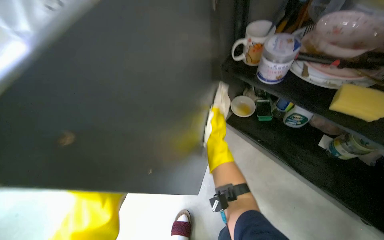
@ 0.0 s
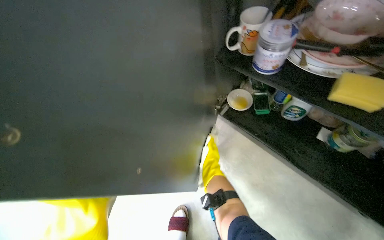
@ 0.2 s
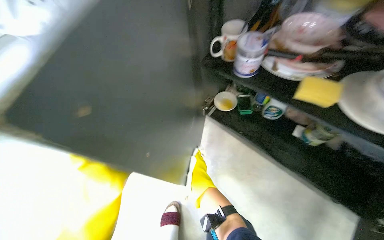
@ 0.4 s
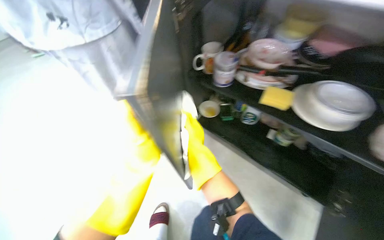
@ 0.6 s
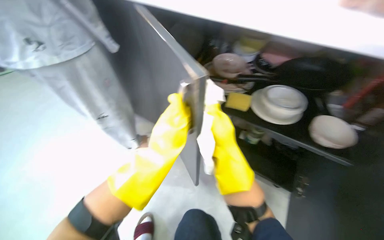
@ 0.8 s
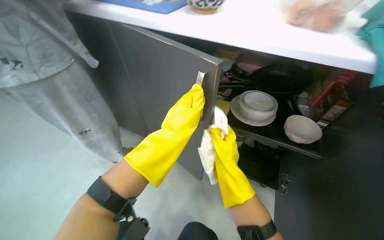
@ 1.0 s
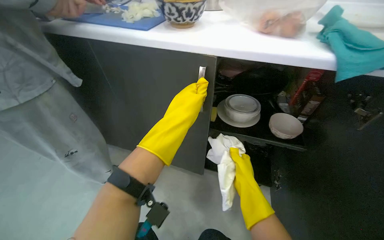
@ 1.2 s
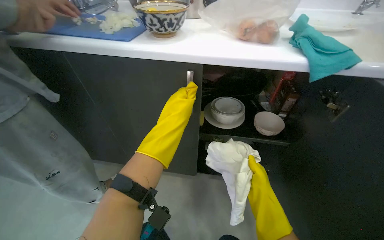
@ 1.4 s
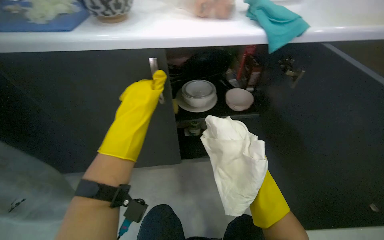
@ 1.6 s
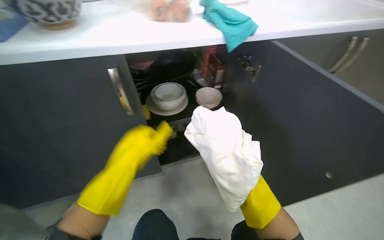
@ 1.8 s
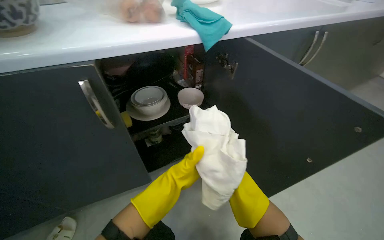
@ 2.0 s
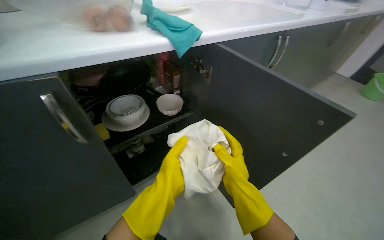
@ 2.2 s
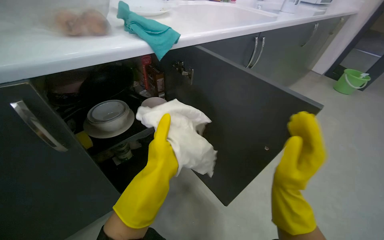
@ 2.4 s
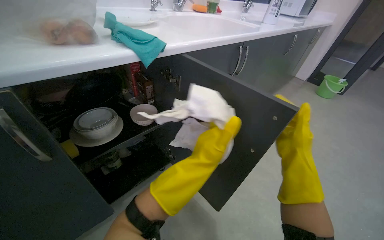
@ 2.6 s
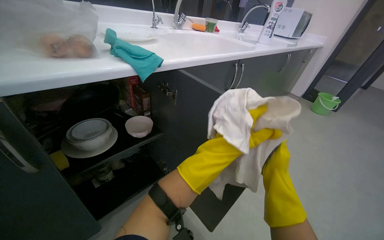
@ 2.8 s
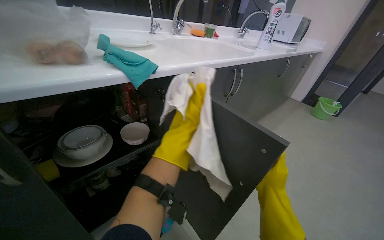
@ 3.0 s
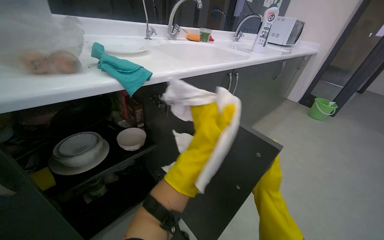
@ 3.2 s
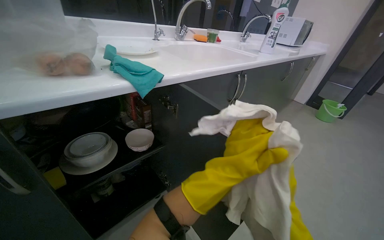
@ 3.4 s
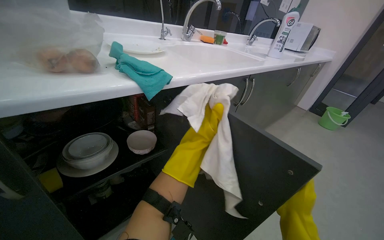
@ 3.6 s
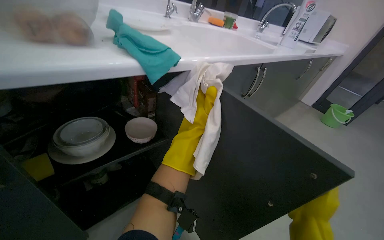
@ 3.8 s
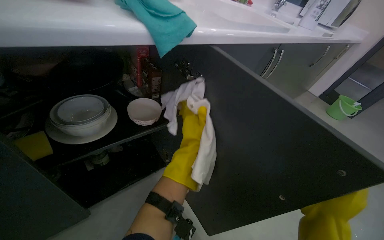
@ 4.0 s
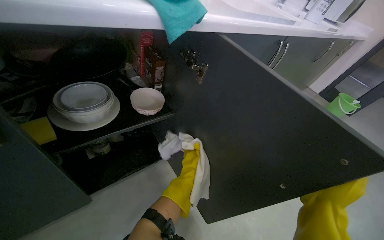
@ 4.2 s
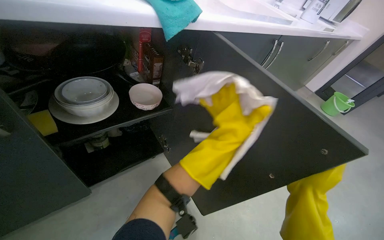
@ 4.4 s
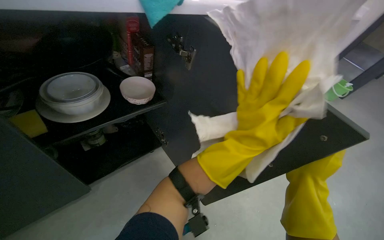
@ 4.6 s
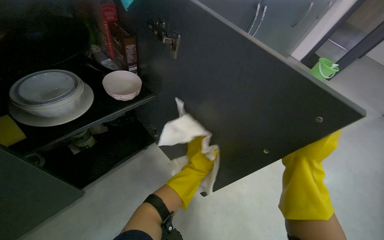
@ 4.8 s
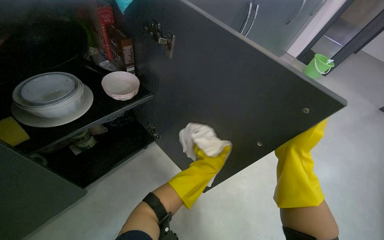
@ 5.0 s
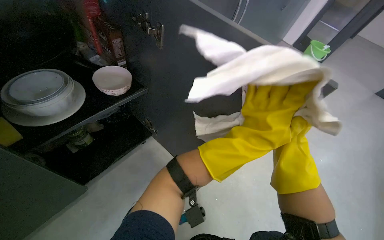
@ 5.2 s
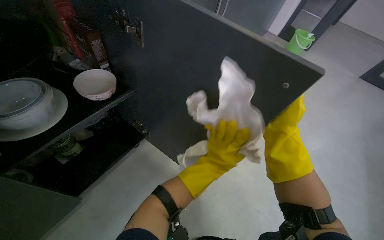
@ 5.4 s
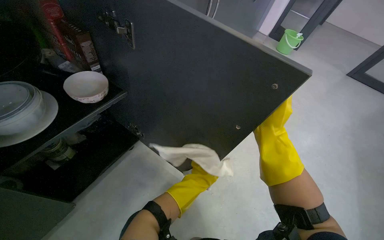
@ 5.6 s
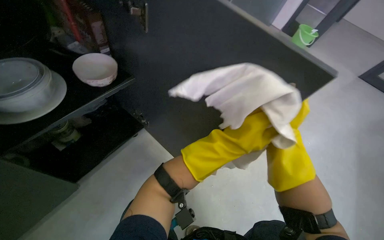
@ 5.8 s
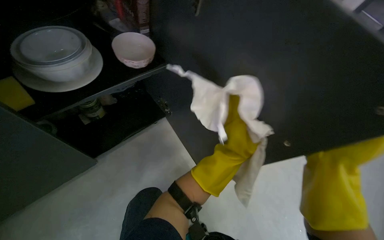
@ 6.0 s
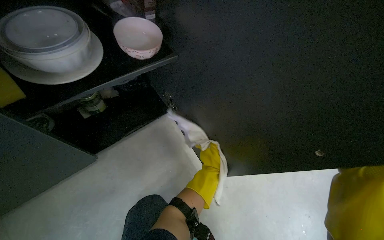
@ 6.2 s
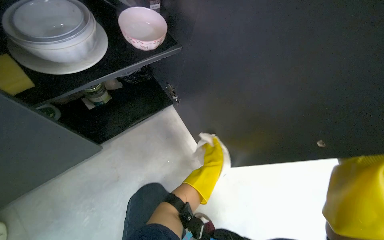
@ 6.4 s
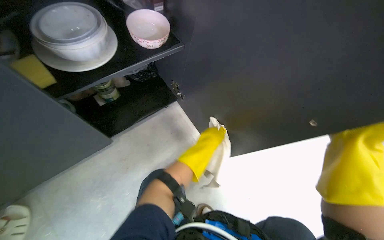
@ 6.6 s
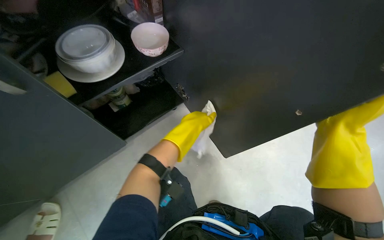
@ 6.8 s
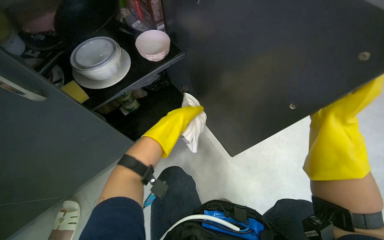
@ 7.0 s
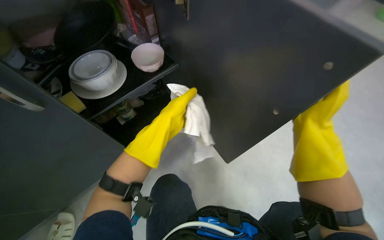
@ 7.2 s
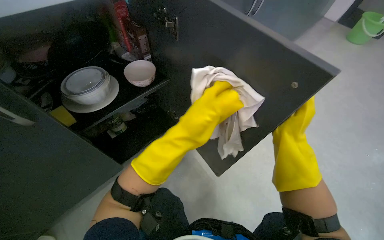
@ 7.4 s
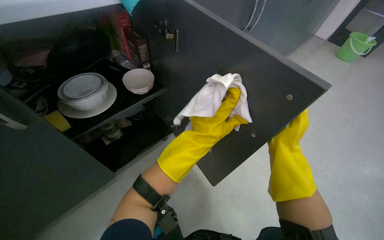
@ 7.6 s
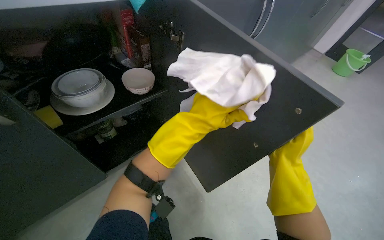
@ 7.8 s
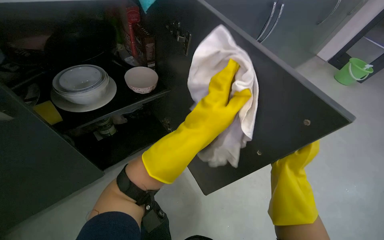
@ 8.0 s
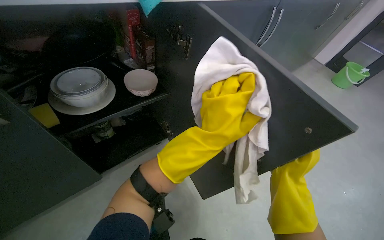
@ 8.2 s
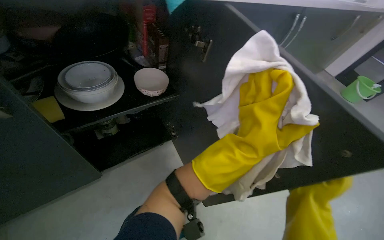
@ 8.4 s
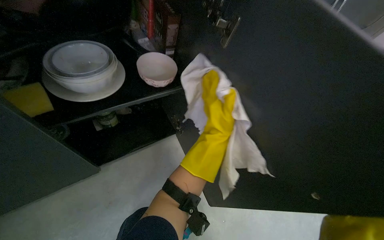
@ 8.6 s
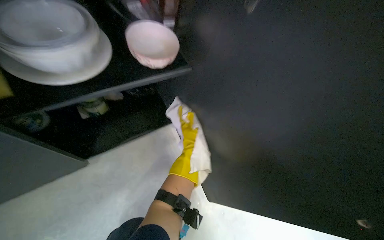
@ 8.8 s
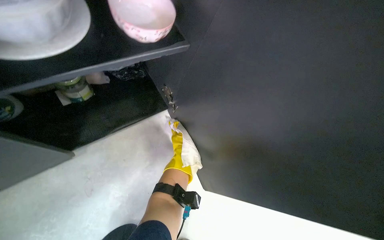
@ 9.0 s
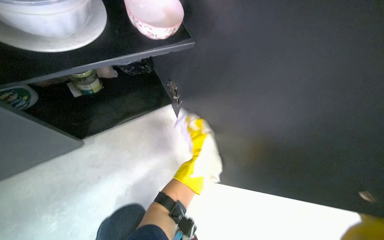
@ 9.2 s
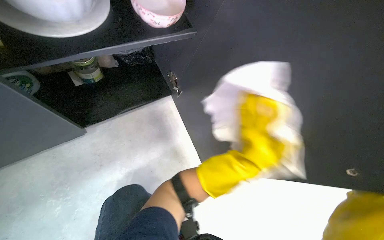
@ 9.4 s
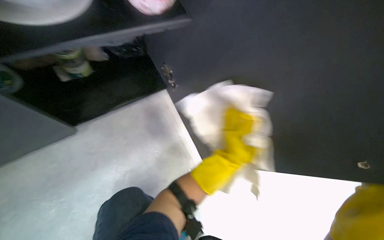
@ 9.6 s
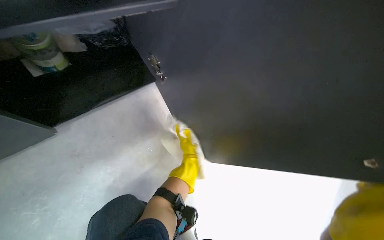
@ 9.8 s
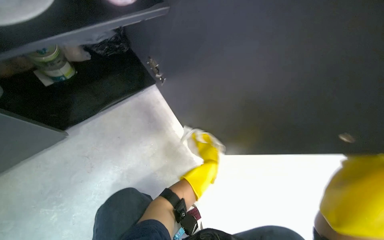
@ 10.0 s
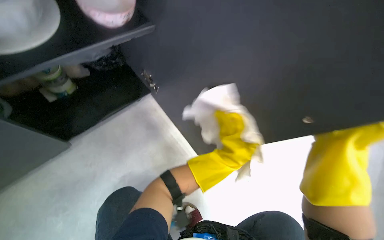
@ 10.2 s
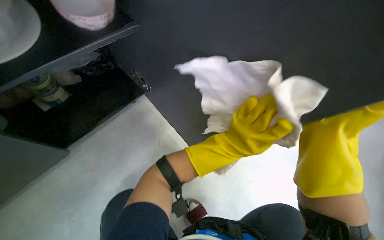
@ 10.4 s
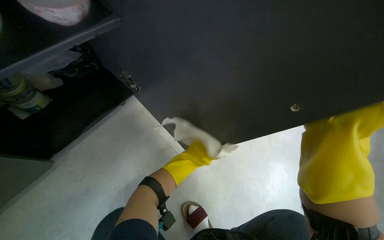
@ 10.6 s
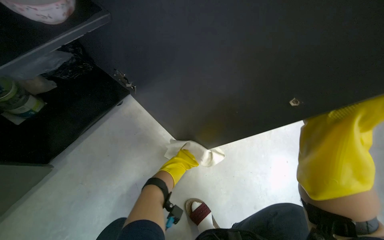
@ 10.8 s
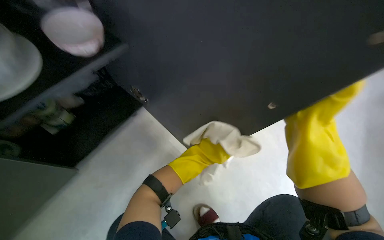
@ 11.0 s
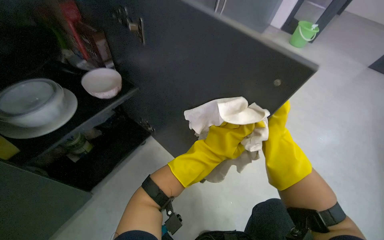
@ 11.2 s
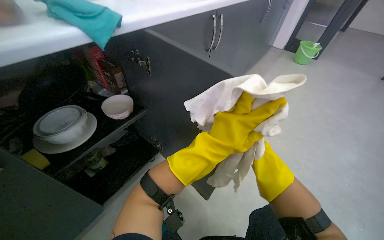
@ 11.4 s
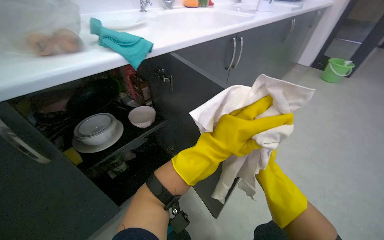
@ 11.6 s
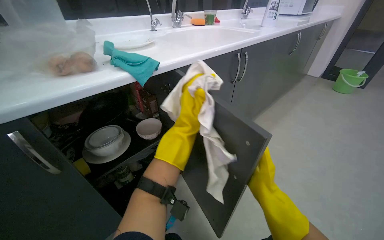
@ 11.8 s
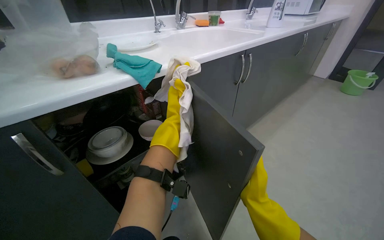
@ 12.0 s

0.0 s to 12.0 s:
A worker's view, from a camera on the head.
Job: cleaning kitchen.
The whole recording: Wiping kitchen cabinets exterior. The worker rinses and wrings a cloth, then wipes the exterior of the kitchen cabinets.
0.0 to 1.6 s: The wearer looks some 50 degrees further to the right.
1.6 to 3.0 s: The wearer's head swings some 40 degrees to the right. The wearer looks roughly 15 degrees further upward.
3.0 to 4.4 s: The view tips downward by some 10 degrees. The left hand travels farther from the camera and back again, approximately 25 cm each way.
4.4 to 6.0 s: The camera pitches downward, by approximately 15 degrees. The left hand goes nearer and farther, some 25 cm each way, reversing 4 times.
6.0 to 7.6 s: The left hand goes farther from the camera and returns, roughly 25 cm each way.
7.6 to 9.0 s: The view tips downward by roughly 15 degrees. The left hand is displaced farther from the camera by roughly 35 cm.
9.0 to 10.4 s: The left hand goes left and right, some 15 cm each way, reversing 2 times.
10.4 to 12.0 s: The camera is aimed roughly 25 degrees further to the left. The camera pitches upward, by roughly 30 degrees.

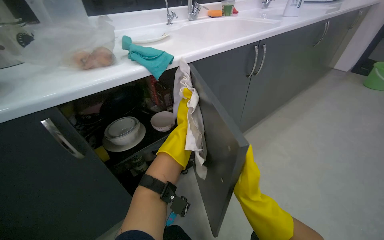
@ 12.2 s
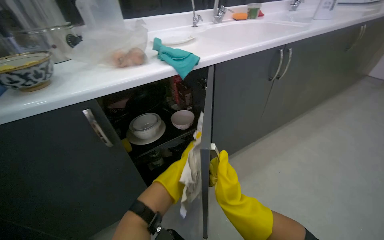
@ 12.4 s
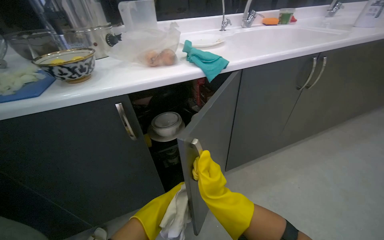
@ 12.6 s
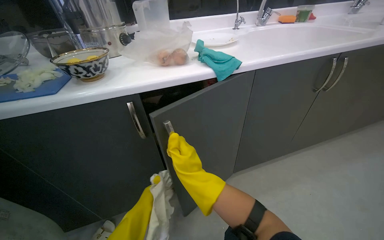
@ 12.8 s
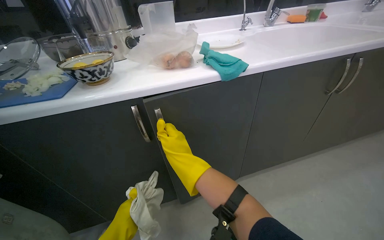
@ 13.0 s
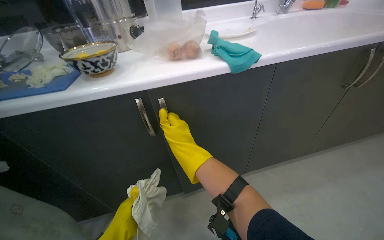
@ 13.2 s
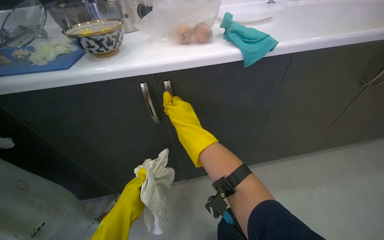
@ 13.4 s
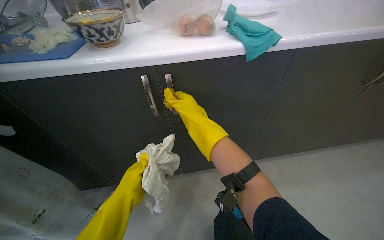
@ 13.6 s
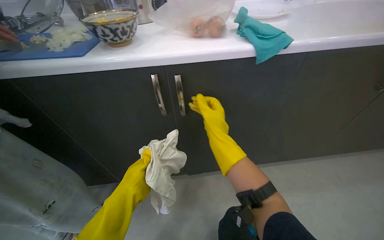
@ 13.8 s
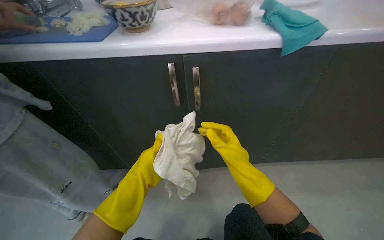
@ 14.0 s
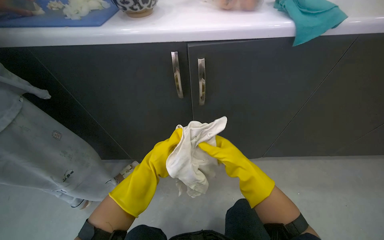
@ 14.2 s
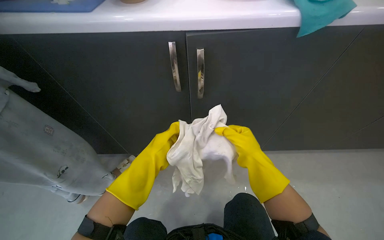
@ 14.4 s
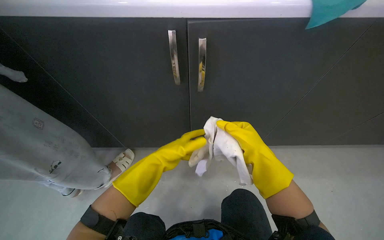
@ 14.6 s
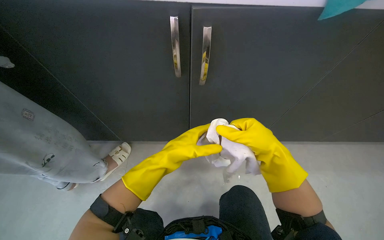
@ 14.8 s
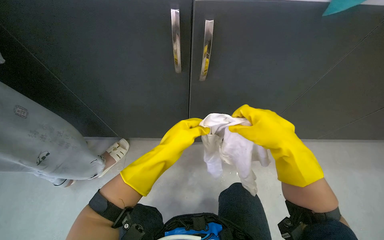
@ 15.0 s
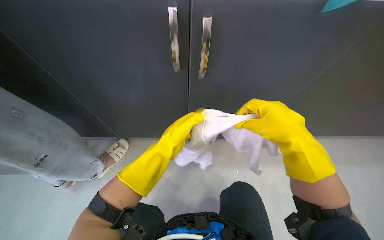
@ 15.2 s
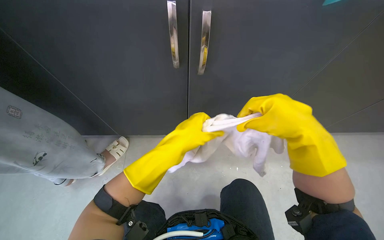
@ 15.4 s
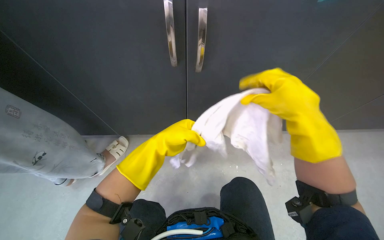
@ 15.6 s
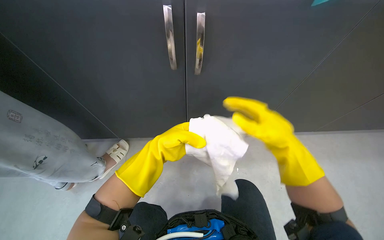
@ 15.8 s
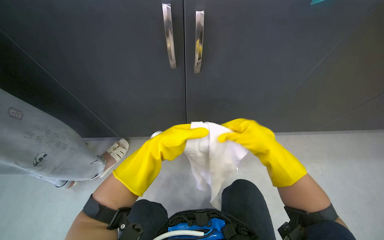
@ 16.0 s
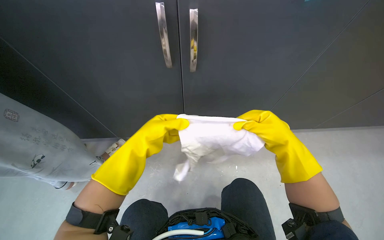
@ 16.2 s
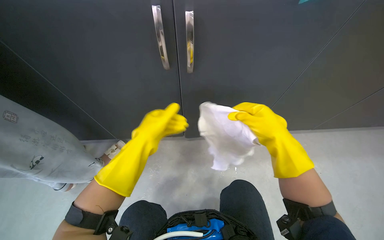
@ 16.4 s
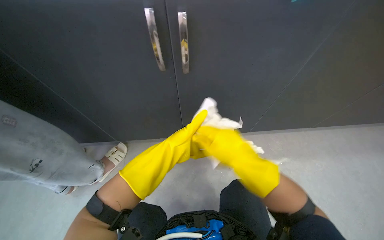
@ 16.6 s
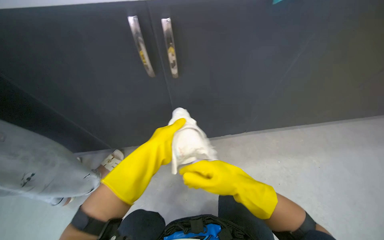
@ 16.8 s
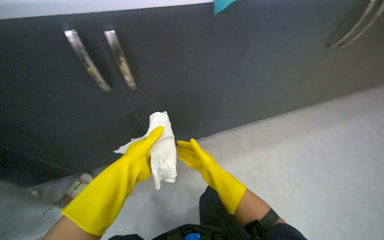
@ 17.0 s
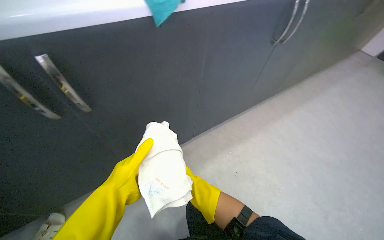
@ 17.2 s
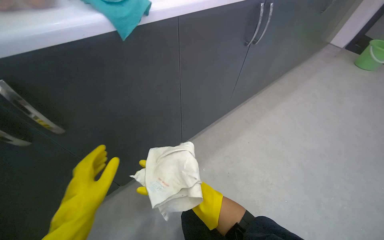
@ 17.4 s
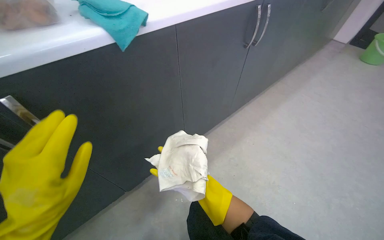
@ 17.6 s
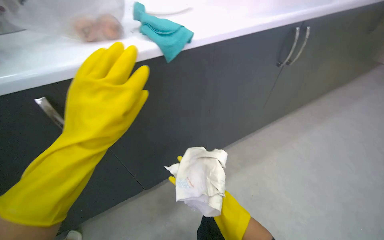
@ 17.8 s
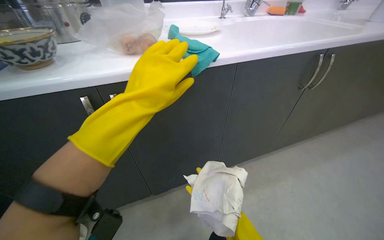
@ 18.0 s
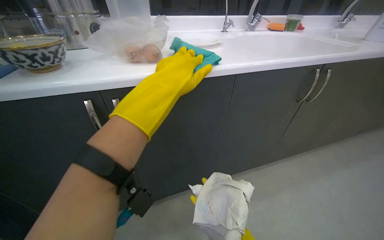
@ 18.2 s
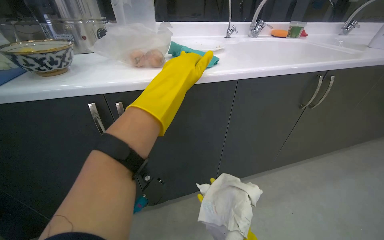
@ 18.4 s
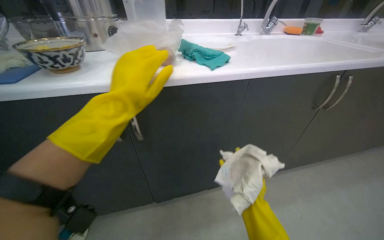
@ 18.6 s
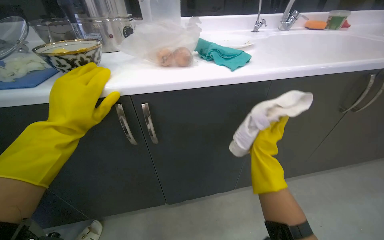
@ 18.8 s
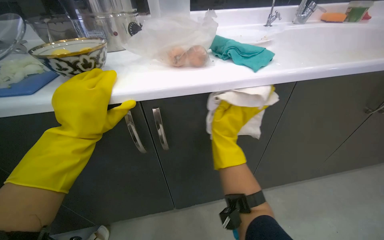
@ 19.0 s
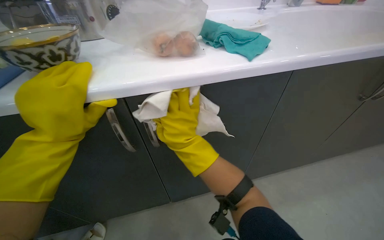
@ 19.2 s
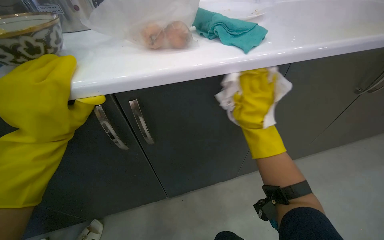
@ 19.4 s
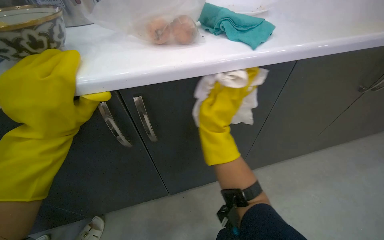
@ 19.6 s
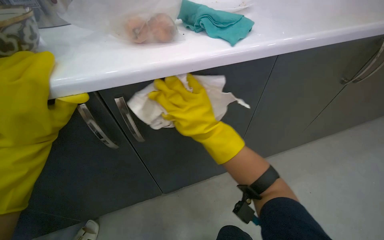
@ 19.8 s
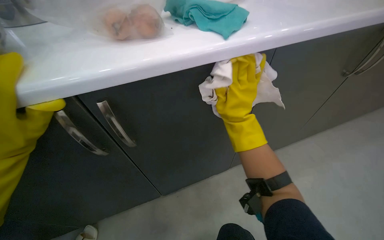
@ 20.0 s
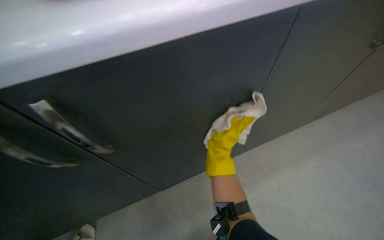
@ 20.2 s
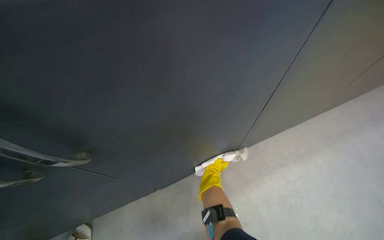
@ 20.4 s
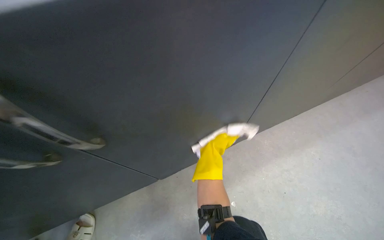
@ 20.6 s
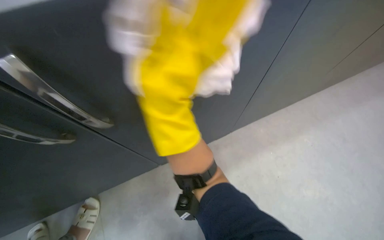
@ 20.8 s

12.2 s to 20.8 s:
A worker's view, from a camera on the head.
Job: cleaning kitchen.
The whole recording: Wiping kitchen cabinets exterior. The worker rinses and wrings a cloth, then wipes the exterior of the kitchen cabinets.
12.2 to 13.6 s: The head turns to the left by about 30 degrees. The right hand goes roughly 35 cm to the left and up the picture.
13.6 to 15.0 s: The view tips downward by some 15 degrees. The right hand shifts some 15 cm down the picture and to the right.
16.6 to 18.0 s: The camera pitches upward, by roughly 15 degrees. The left hand goes about 20 cm up the picture and nearer to the camera.
18.0 to 19.4 s: The left hand travels to the left by roughly 25 cm.
19.4 to 20.8 s: The view tilts some 20 degrees downward.
